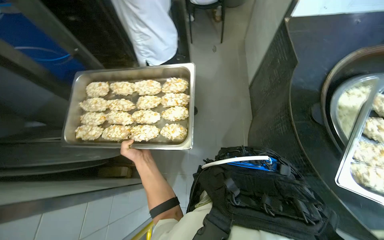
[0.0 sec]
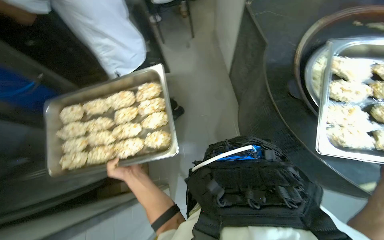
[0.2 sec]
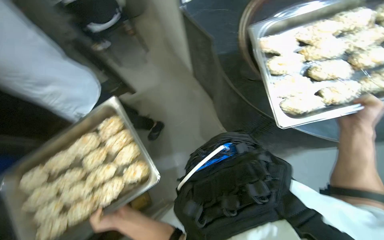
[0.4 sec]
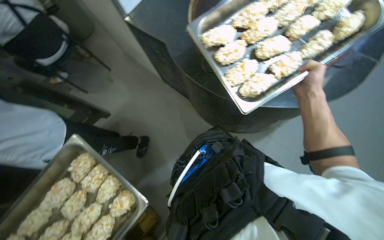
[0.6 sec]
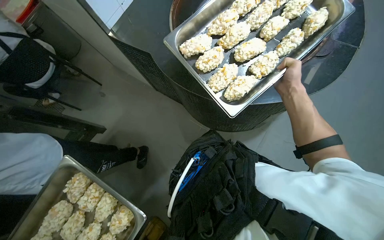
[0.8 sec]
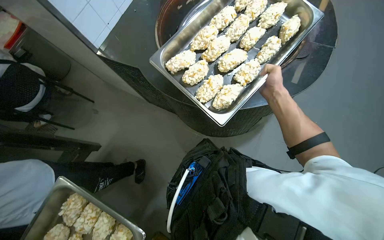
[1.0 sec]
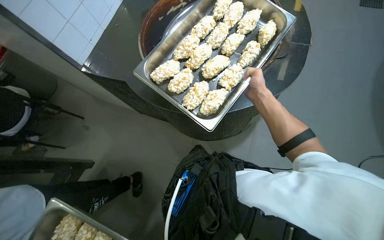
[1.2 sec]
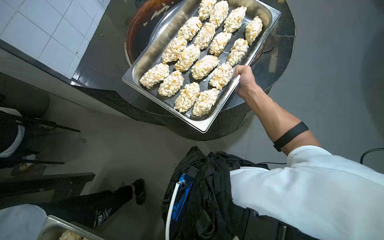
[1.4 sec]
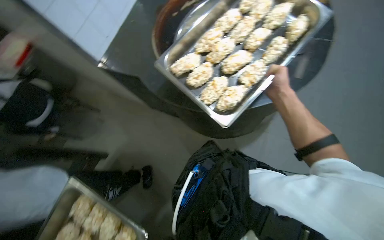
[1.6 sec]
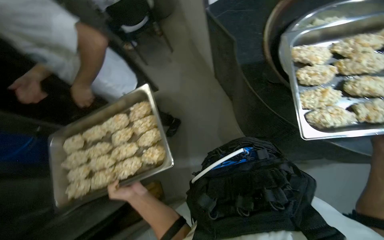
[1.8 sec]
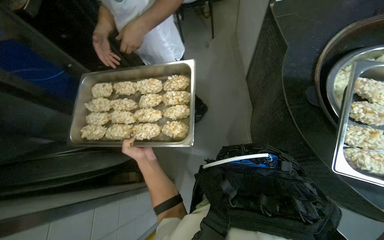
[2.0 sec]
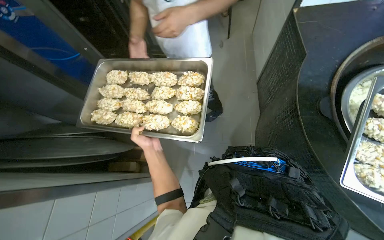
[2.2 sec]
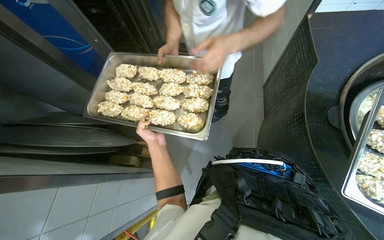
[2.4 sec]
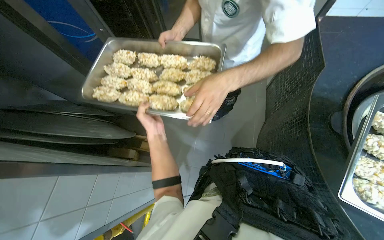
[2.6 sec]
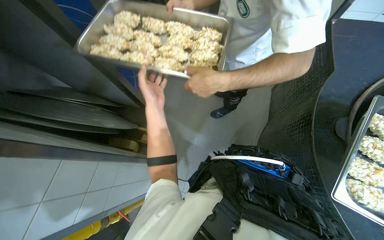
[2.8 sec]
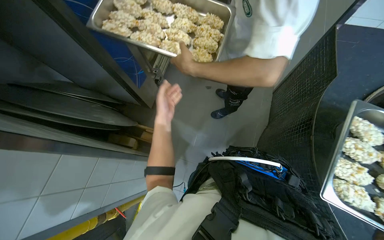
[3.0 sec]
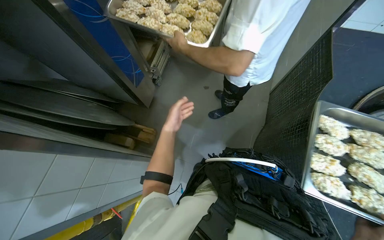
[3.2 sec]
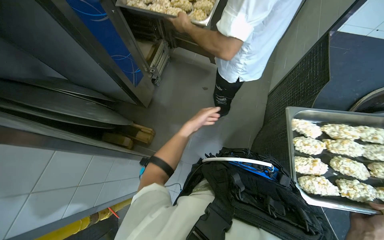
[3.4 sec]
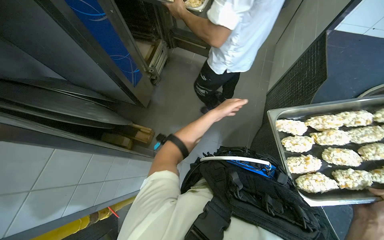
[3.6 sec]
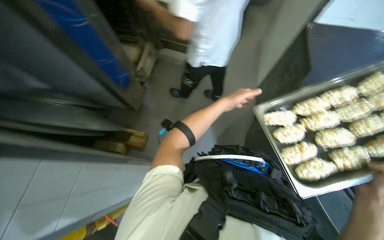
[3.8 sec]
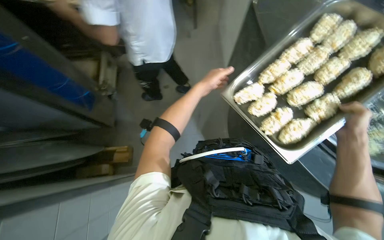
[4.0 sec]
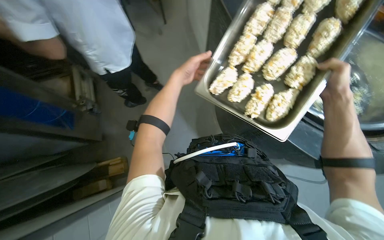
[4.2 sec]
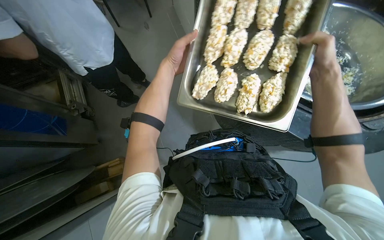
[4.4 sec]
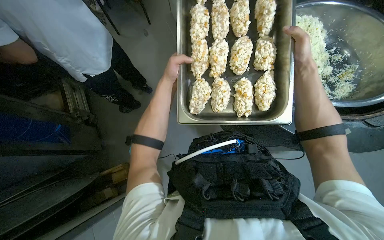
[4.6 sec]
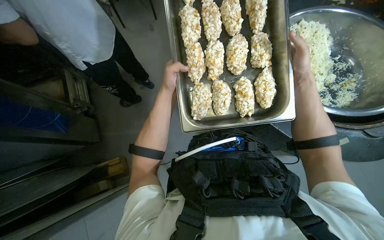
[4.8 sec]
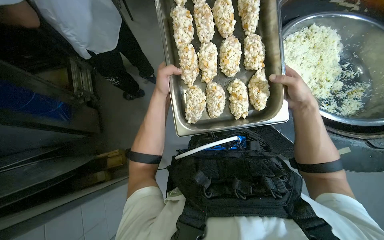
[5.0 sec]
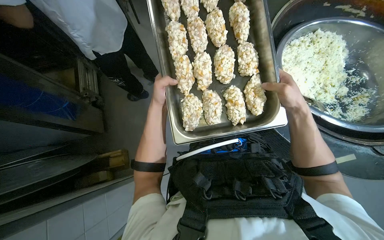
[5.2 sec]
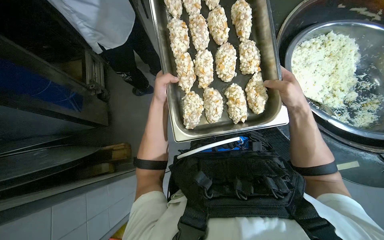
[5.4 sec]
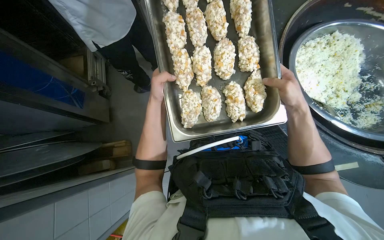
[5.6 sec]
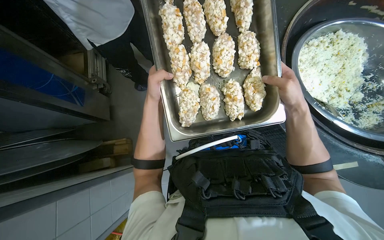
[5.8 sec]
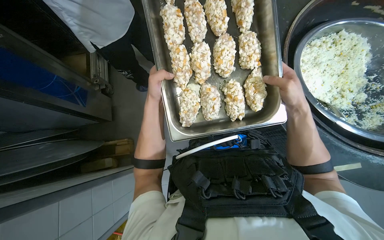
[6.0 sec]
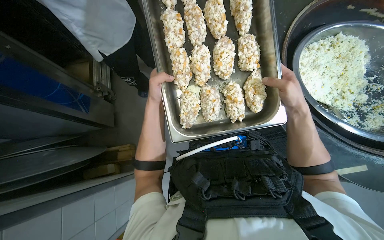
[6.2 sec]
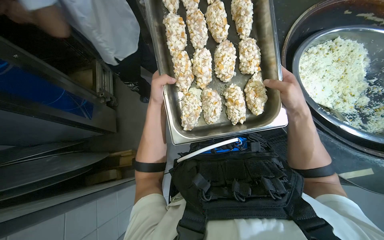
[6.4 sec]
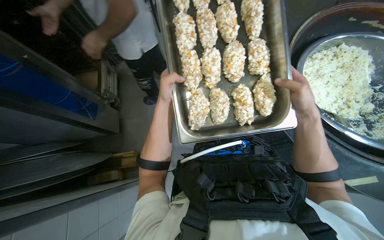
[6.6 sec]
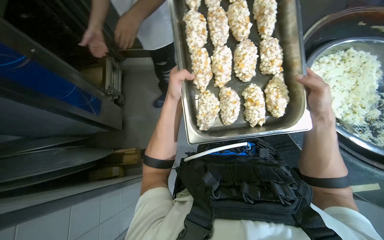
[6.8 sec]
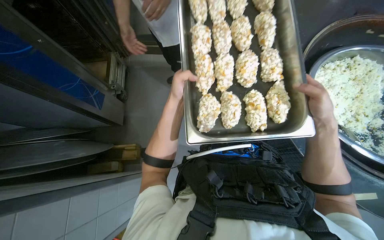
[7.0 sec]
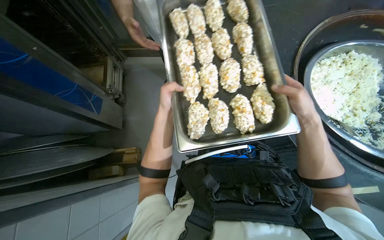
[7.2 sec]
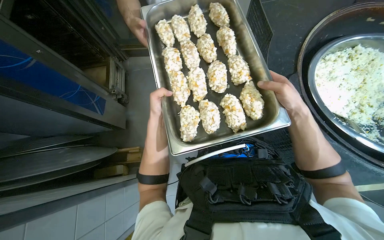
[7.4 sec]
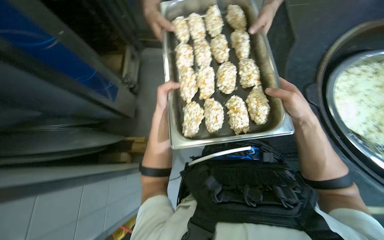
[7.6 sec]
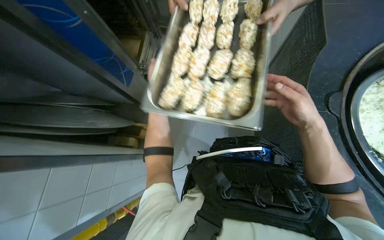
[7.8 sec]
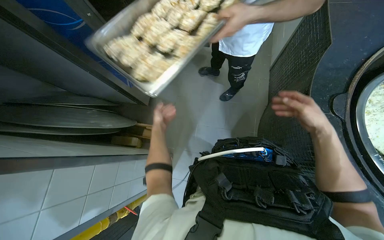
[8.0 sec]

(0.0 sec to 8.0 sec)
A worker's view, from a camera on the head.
Job: cooking food.
The whole recording: Transporting food trays to oven. The worker carries two trays of prepared food items and hands them to a coworker to place in the oven.
0.0 sec - 1.6 sec: The wearer looks roughly 70 degrees further to the right.
1.6 sec - 3.2 sec: The wearer looks roughly 95 degrees further to the left. The view tips downward by some 25 degrees.
3.2 sec - 4.8 sec: The wearer's head swings about 75 degrees to the right. The view tips downward by about 15 degrees.
4.8 sec - 6.4 sec: The hands stay close to where they were, moving slightly.
6.4 sec - 8.0 sec: The head turns to the left by approximately 15 degrees. The left hand shifts some 15 cm farther from the camera and down the picture, while the right hand heads to the right, covering roughly 10 cm.

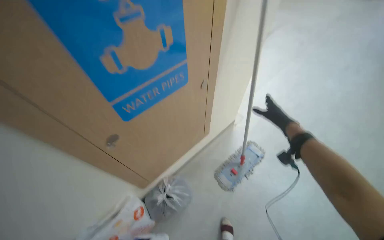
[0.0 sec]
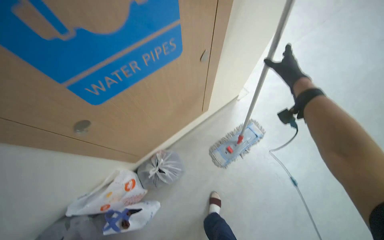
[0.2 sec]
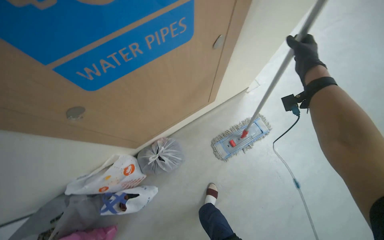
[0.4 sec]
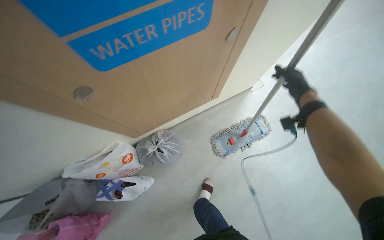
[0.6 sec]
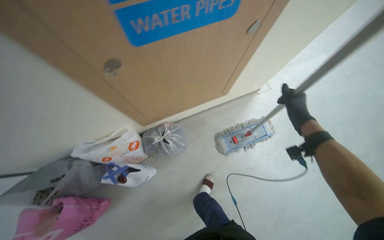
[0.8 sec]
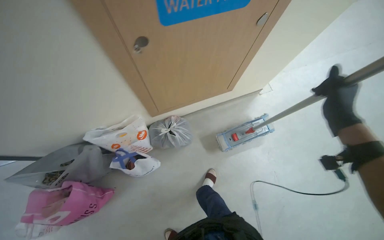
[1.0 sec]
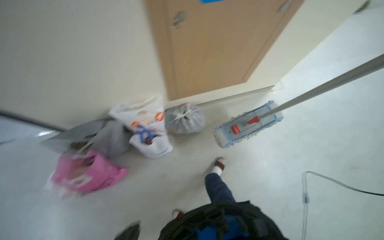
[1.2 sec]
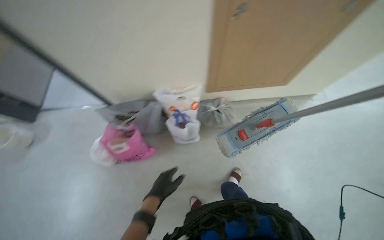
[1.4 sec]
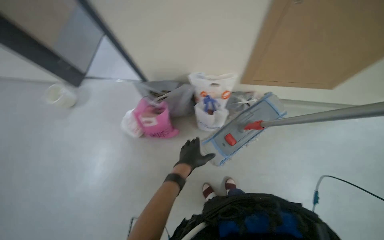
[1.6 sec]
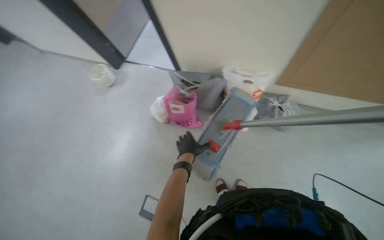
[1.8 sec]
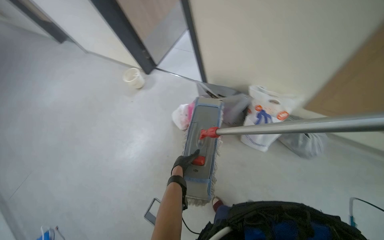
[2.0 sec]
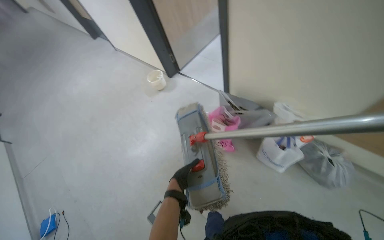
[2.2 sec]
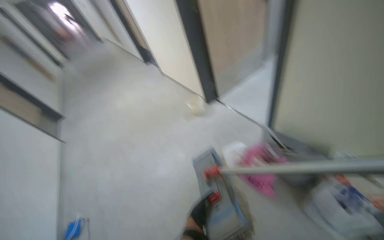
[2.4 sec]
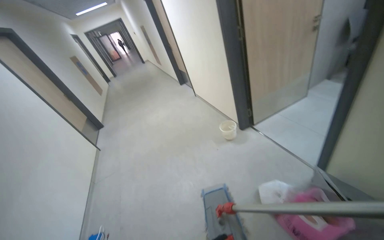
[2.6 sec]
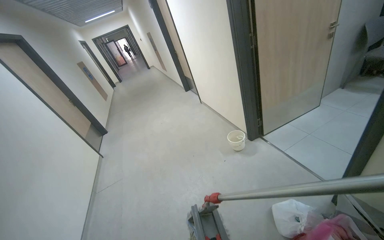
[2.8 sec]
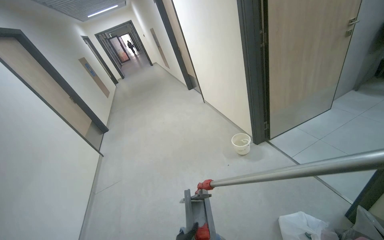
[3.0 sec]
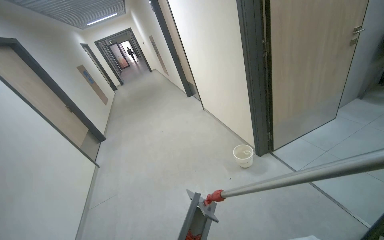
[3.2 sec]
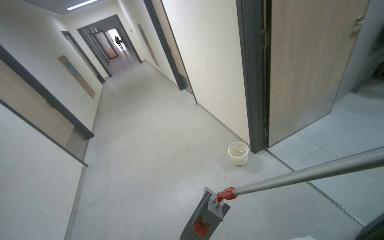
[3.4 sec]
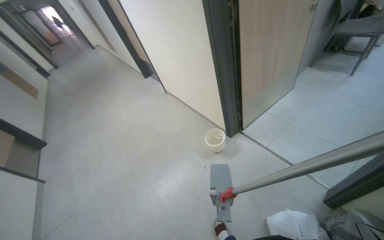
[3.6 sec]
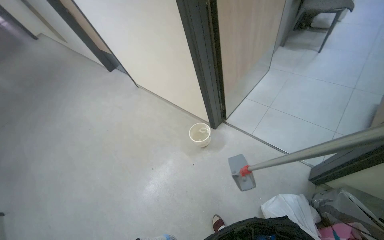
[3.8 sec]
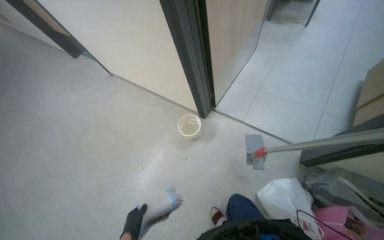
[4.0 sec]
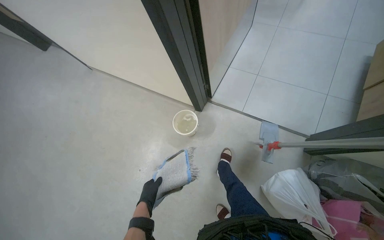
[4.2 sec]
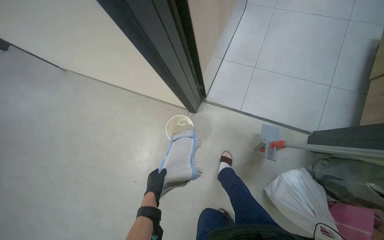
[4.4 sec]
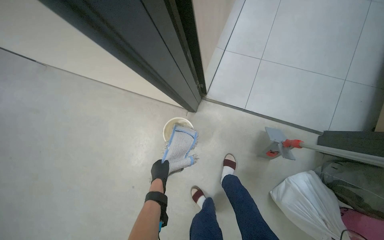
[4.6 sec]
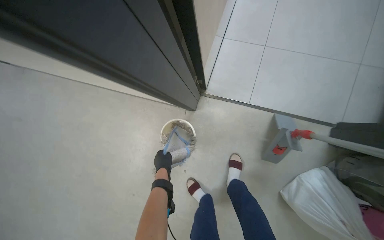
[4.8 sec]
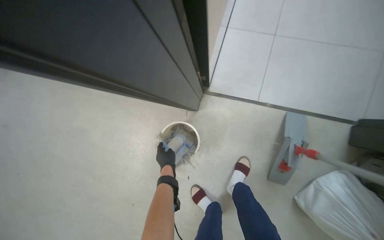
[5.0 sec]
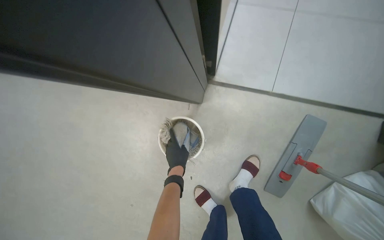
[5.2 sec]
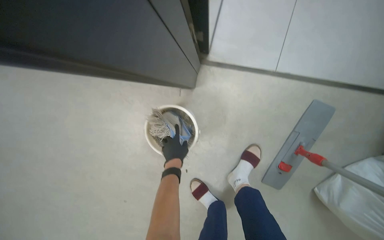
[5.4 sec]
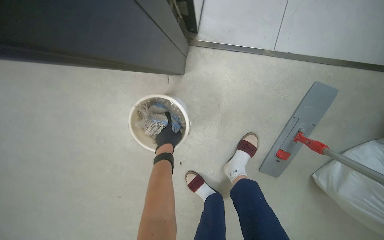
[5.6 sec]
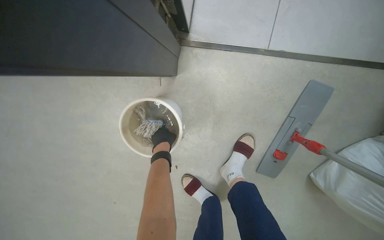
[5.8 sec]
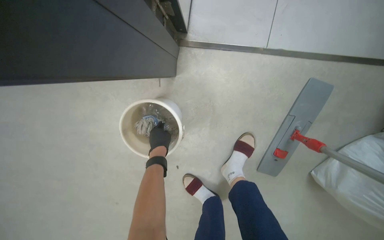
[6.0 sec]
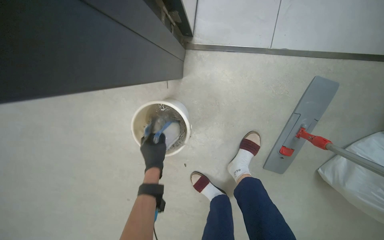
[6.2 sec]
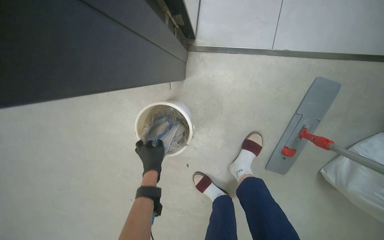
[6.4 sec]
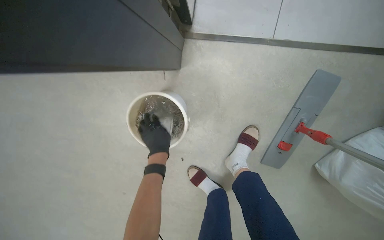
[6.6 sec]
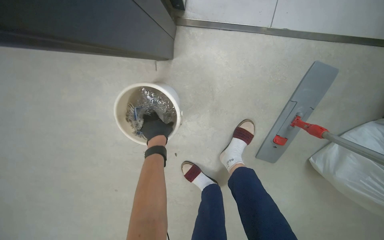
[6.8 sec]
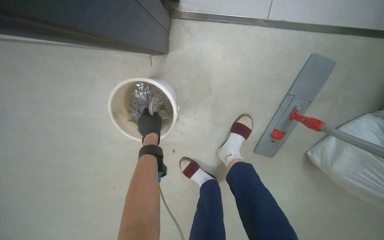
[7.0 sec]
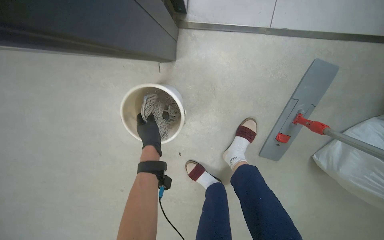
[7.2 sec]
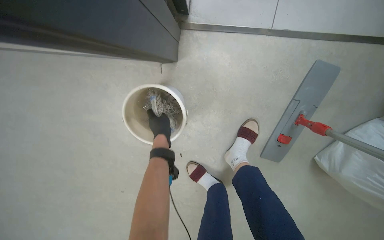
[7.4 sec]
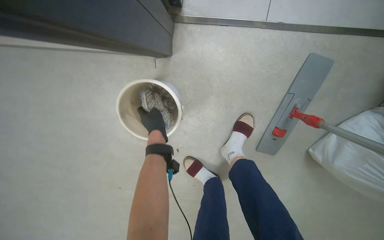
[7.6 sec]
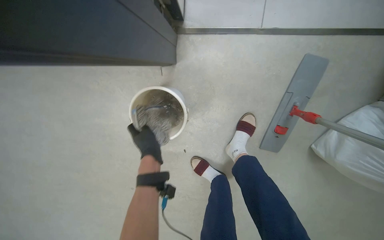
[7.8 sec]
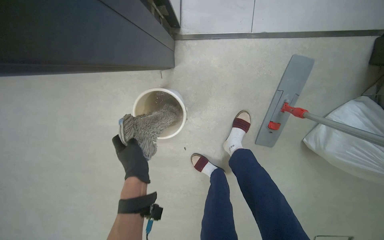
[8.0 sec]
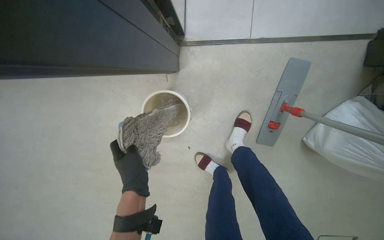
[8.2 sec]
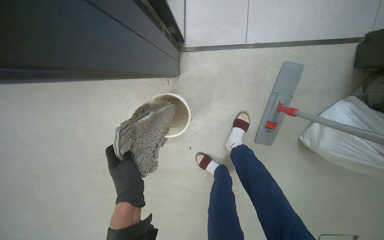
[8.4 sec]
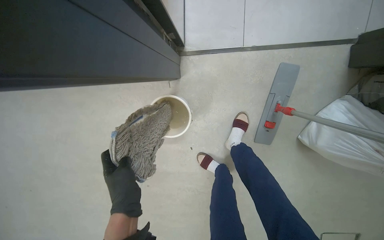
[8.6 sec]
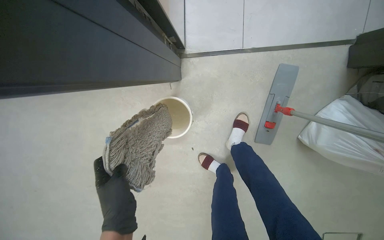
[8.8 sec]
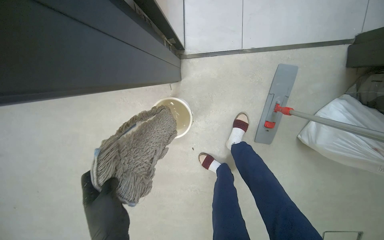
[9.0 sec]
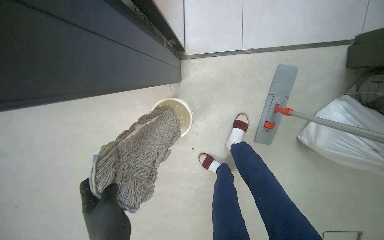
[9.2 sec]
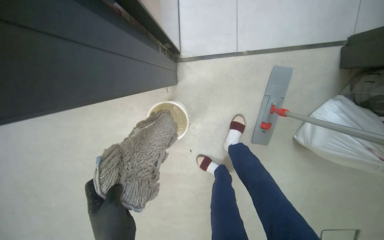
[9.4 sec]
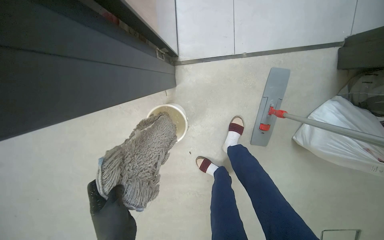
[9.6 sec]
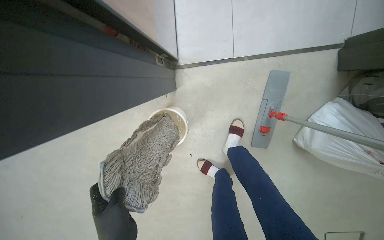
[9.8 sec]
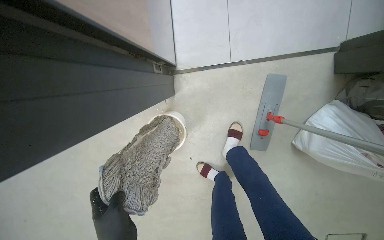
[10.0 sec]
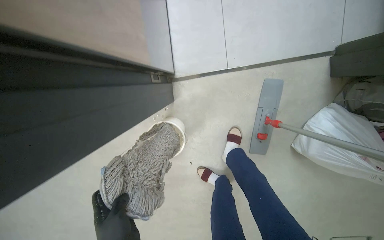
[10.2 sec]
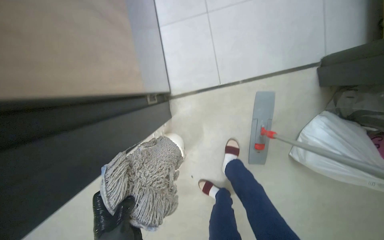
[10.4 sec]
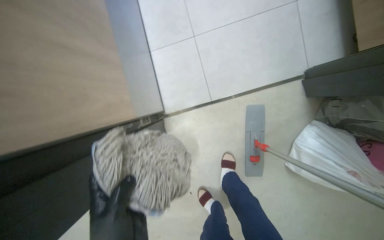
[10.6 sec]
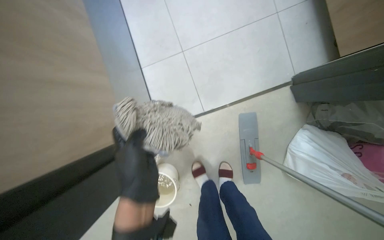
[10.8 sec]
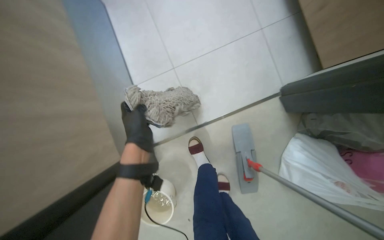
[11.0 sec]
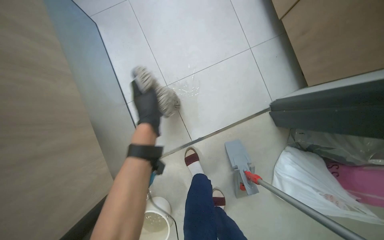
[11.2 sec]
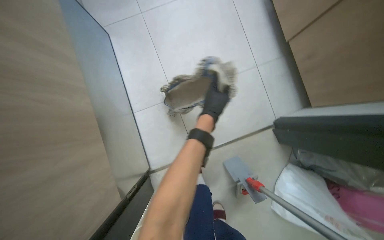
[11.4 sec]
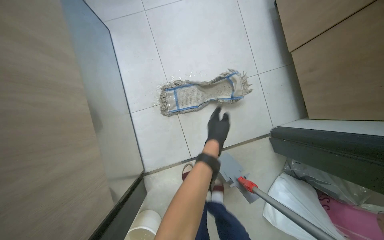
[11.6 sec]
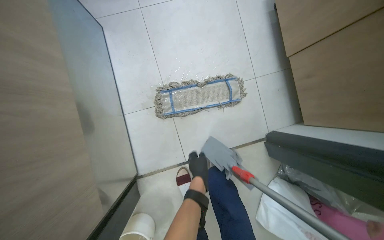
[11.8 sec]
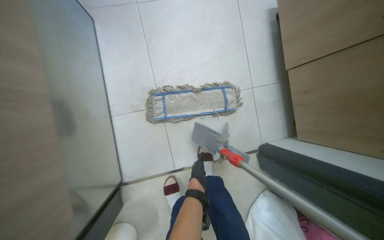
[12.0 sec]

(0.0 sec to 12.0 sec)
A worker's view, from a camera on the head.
Job: mopping floor.
The whole recording: Mopping floor. The worker prepares the mop by wringing a cloth and attaching it, then mops the floor.
0.0 sec - 1.6 sec: The wearer moves some 40 cm. The head rotates roughly 50 degrees to the left. The camera pitches downward, by some 20 degrees.
1.6 sec - 3.0 sec: The camera travels about 50 cm. The head rotates some 60 degrees to the left. The wearer looks about 20 degrees further upward.
3.0 sec - 4.4 sec: The camera is carried some 1 m. The head rotates about 45 degrees to the right. The camera pitches downward, by approximately 30 degrees.
4.4 sec - 6.0 sec: The camera travels approximately 70 cm. The camera pitches downward, by some 25 degrees.
10.4 sec - 12.0 sec: The wearer moves approximately 40 cm.
